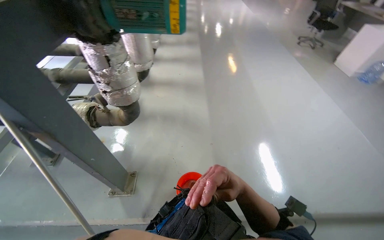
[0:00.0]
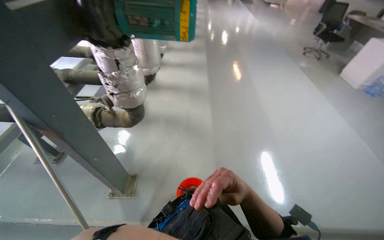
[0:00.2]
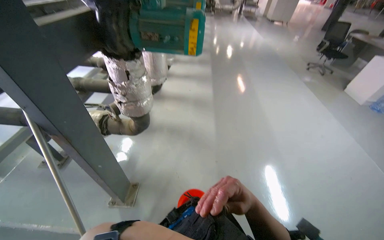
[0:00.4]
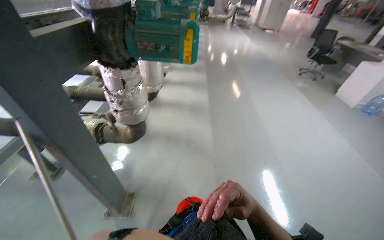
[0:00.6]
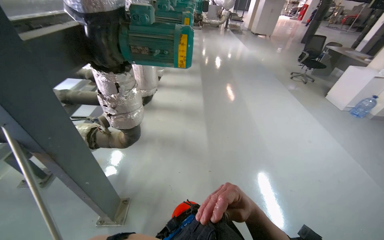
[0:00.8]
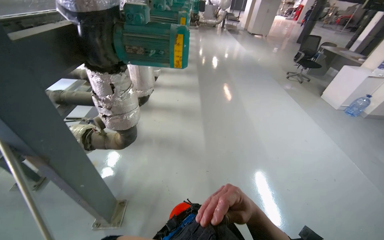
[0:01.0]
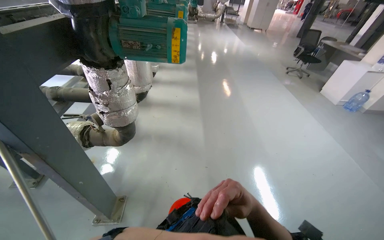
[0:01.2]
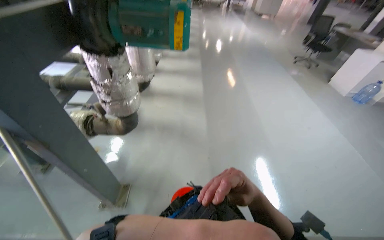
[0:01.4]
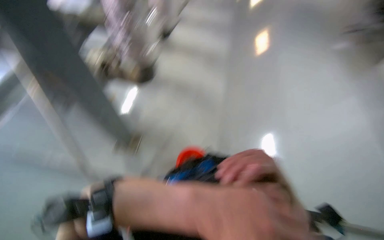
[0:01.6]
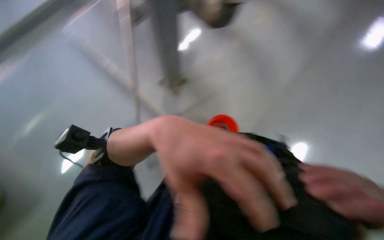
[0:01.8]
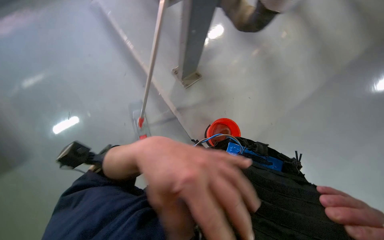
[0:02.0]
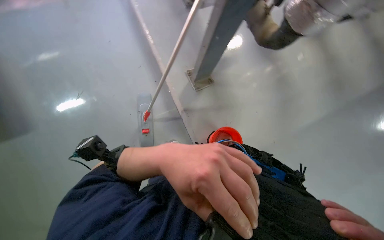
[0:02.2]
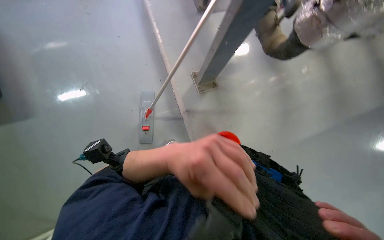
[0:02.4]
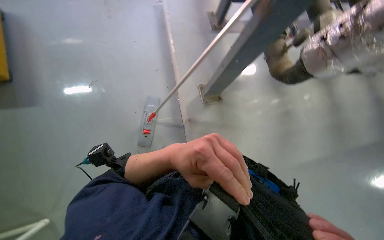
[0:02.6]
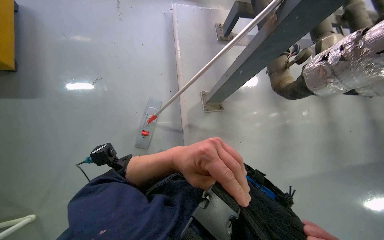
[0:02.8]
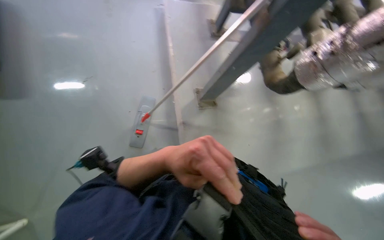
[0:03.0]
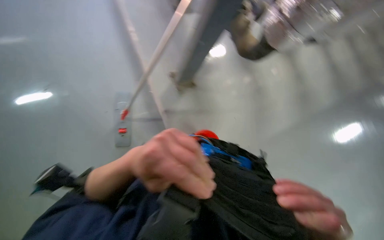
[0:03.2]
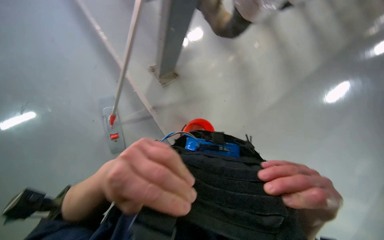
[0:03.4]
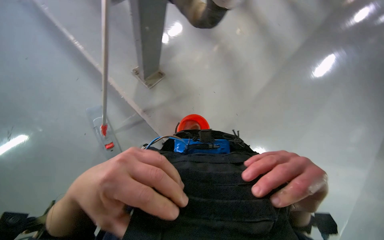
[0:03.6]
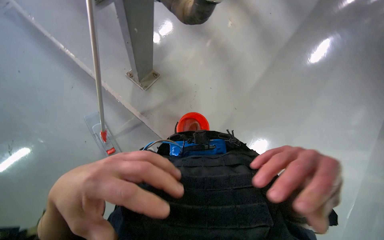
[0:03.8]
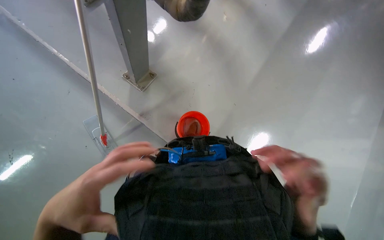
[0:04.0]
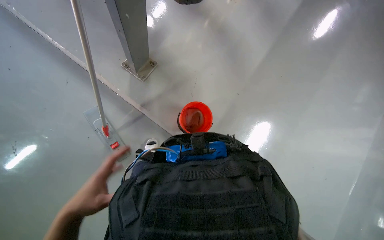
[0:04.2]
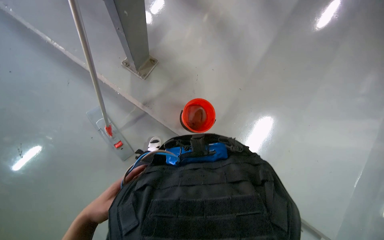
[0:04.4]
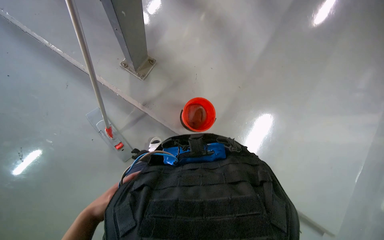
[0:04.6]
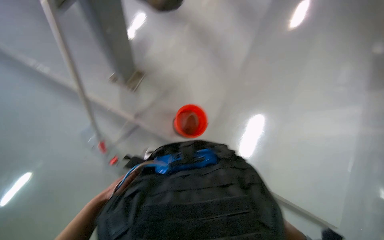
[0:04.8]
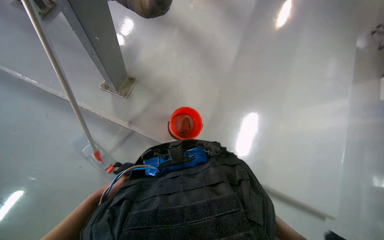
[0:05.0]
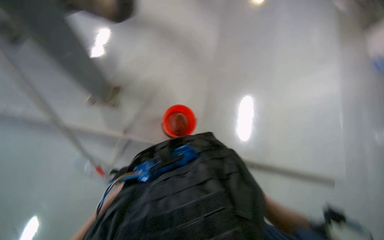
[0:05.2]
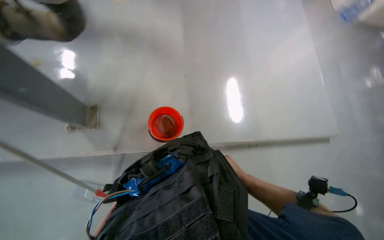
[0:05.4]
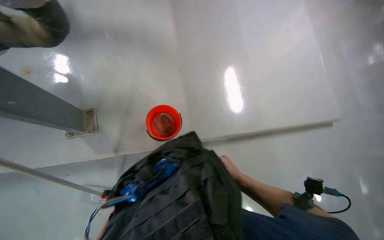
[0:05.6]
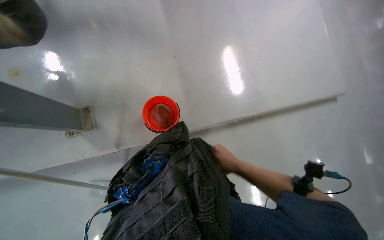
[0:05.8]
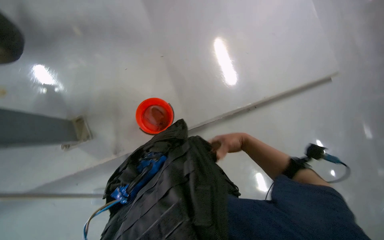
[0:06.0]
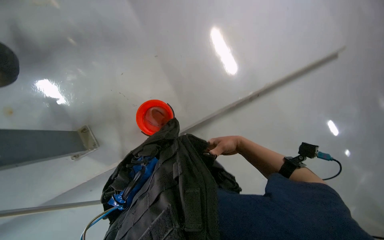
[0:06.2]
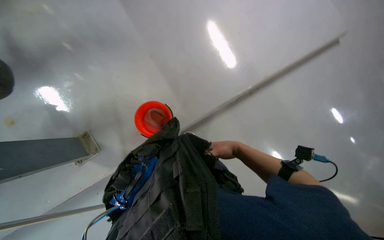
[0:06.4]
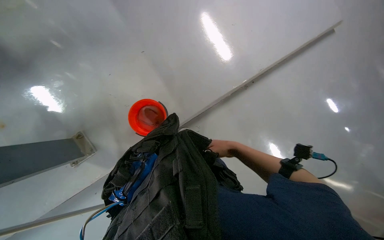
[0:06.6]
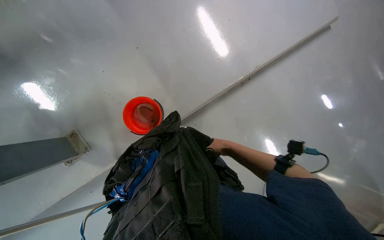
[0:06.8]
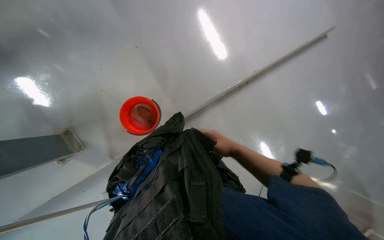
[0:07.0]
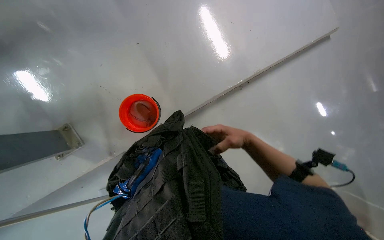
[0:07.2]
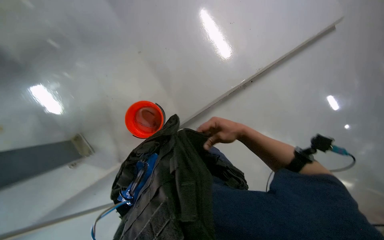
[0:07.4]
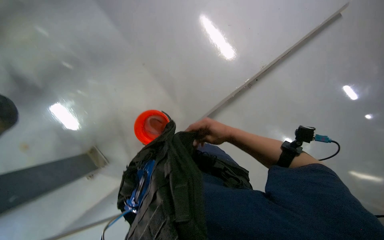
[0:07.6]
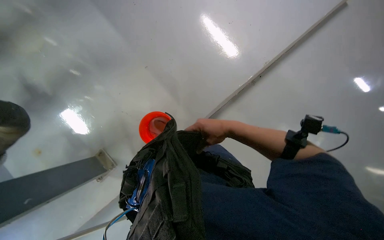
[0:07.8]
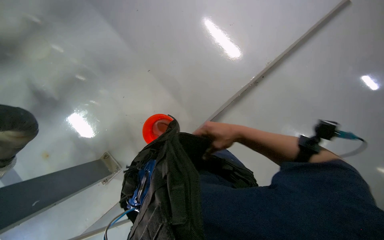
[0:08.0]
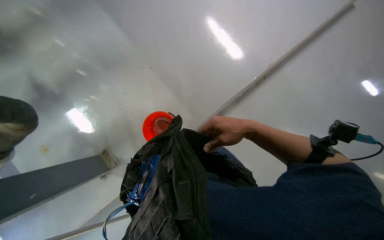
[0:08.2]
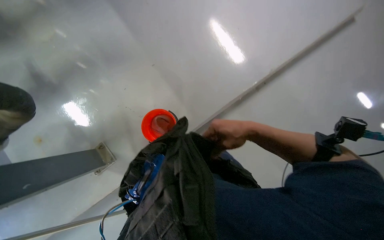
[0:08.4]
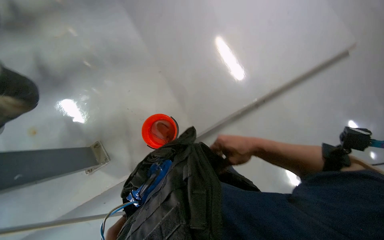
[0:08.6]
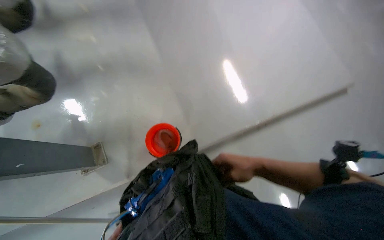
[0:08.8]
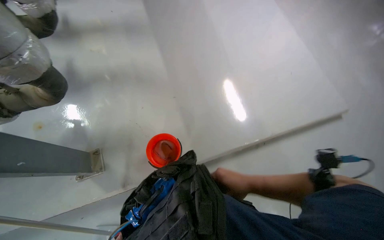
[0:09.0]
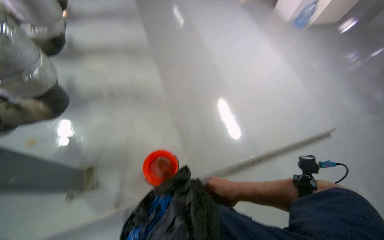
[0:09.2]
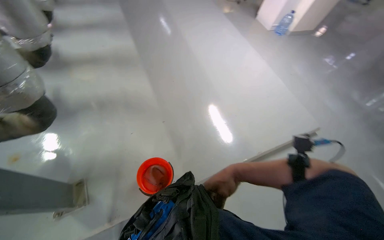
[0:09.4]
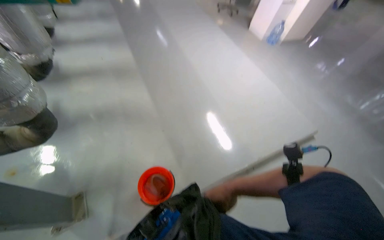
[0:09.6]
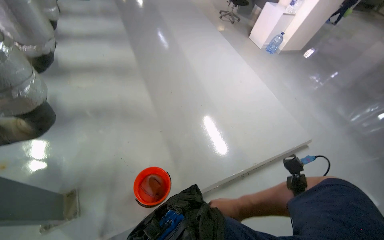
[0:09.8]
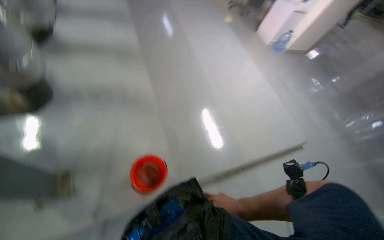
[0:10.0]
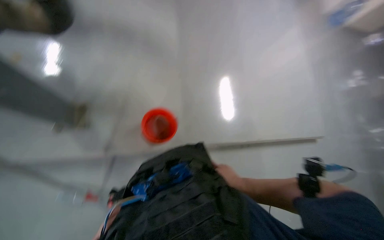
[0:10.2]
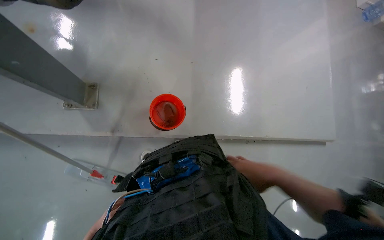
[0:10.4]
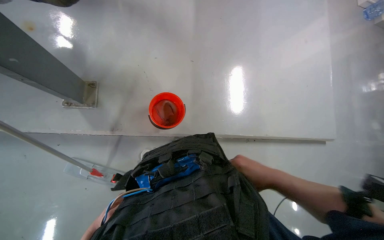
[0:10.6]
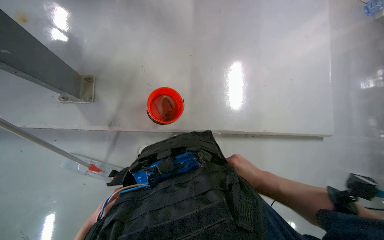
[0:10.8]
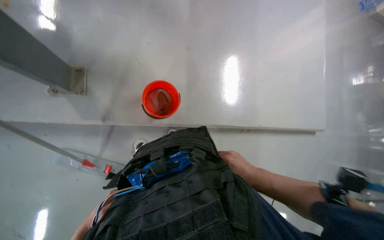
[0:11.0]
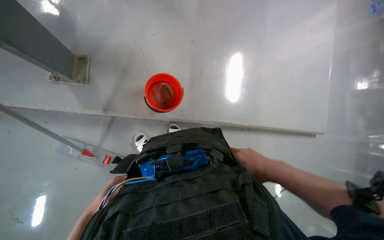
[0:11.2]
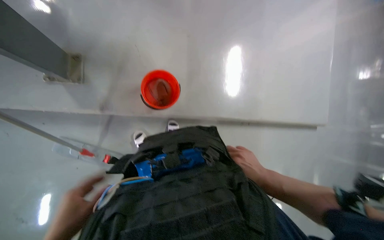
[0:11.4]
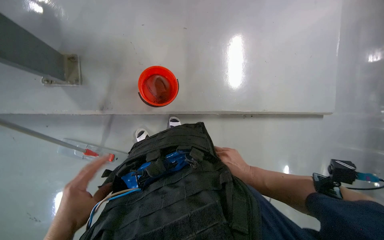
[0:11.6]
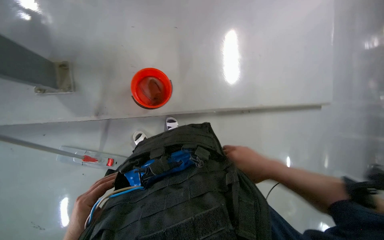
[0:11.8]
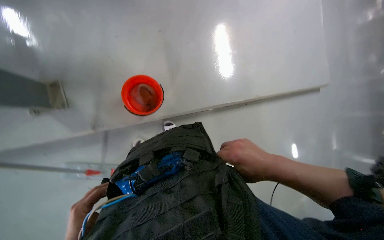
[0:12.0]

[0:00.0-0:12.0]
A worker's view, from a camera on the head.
Job: wiping surfaces.
The whole recording: Filling bucket and wiping window frames. The worker fills the bucket with water, carries it to the work area, and wipes the window frames.
0:01.6 to 0:03.0: The scene rotates clockwise by about 35 degrees.
0:03.0 to 0:04.4: The view tilts about 25 degrees downward. The scene turns approximately 45 degrees counterclockwise in the picture.
0:04.4 to 0:06.0: Everything in view rotates some 55 degrees counterclockwise.
0:06.0 to 0:07.6: The right hand shifts approximately 10 cm nearer to the camera.
0:07.6 to 0:09.0: The view tips upward by roughly 20 degrees.
0:10.4 to 0:12.0: The view tilts about 10 degrees downward. The right hand shifts approximately 10 cm nearer to the camera.

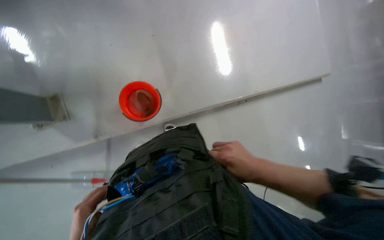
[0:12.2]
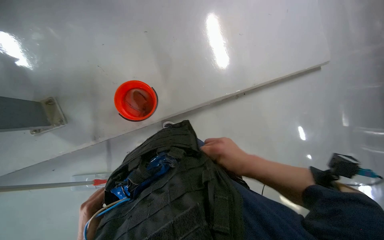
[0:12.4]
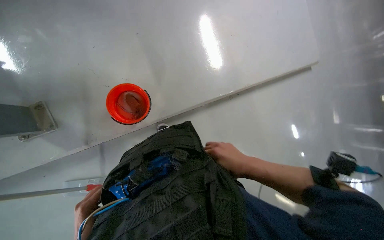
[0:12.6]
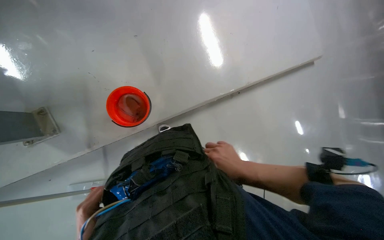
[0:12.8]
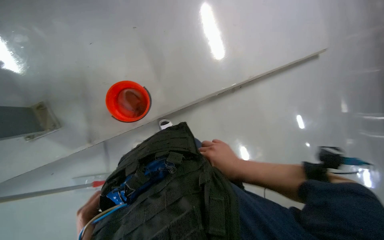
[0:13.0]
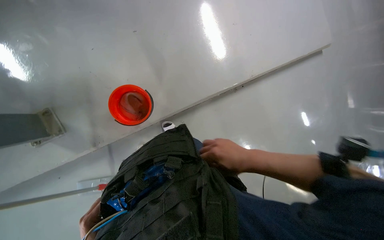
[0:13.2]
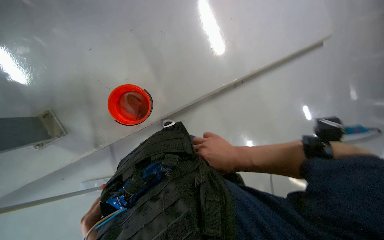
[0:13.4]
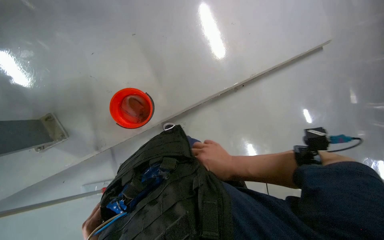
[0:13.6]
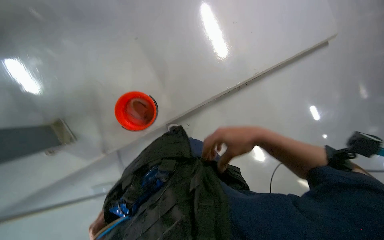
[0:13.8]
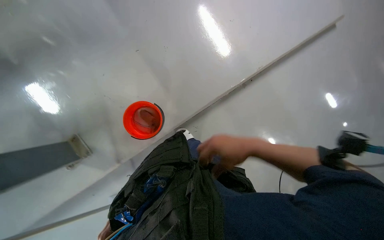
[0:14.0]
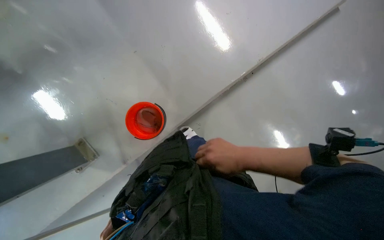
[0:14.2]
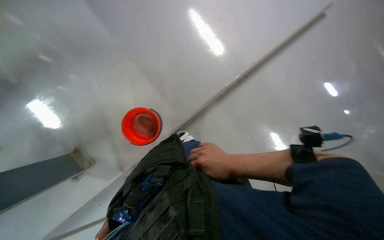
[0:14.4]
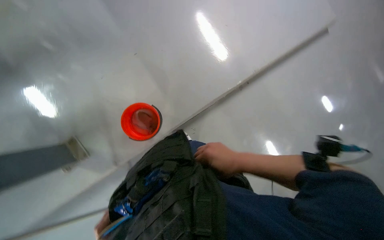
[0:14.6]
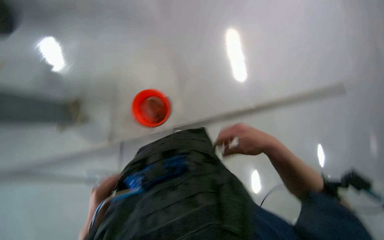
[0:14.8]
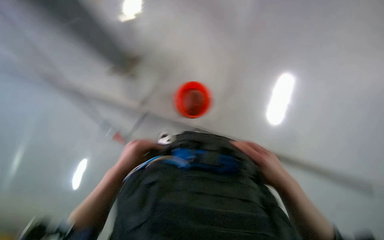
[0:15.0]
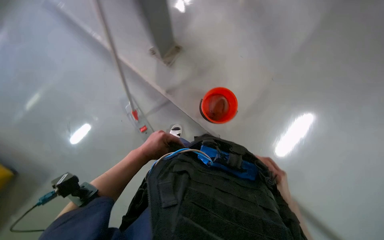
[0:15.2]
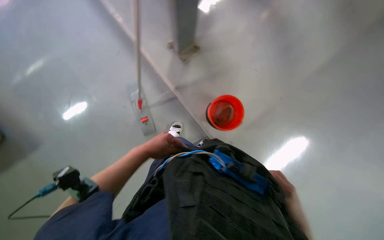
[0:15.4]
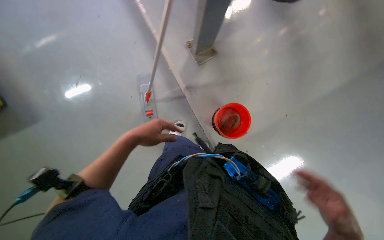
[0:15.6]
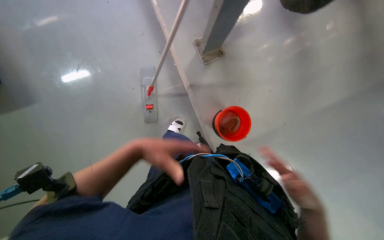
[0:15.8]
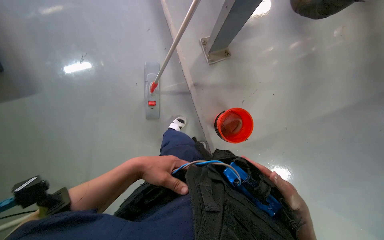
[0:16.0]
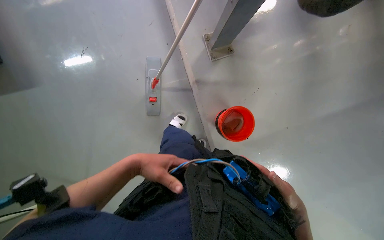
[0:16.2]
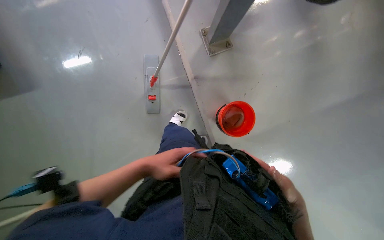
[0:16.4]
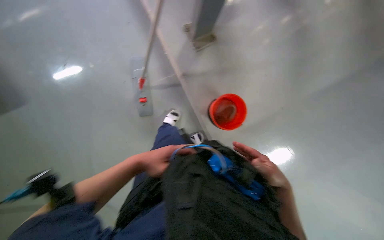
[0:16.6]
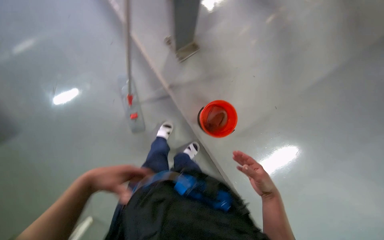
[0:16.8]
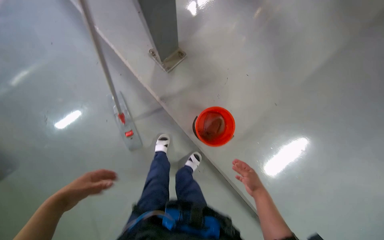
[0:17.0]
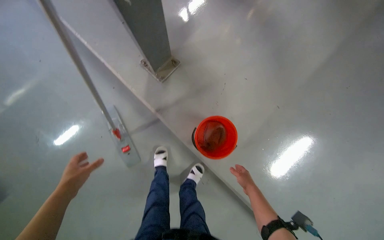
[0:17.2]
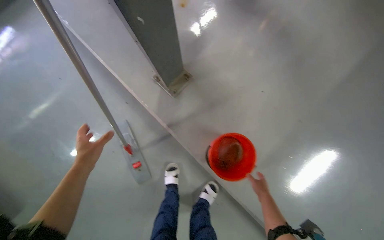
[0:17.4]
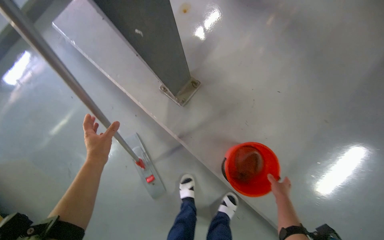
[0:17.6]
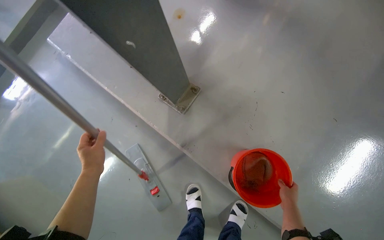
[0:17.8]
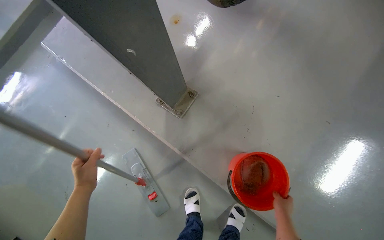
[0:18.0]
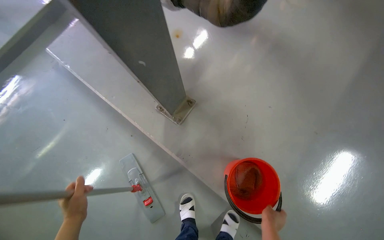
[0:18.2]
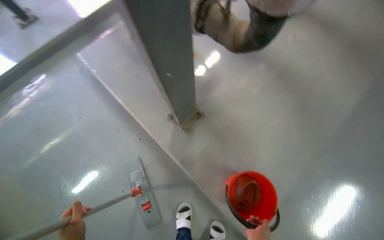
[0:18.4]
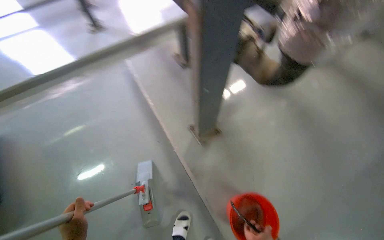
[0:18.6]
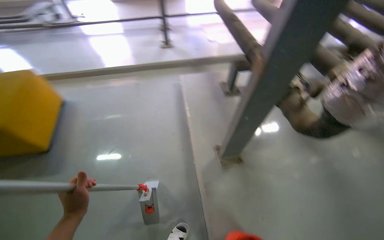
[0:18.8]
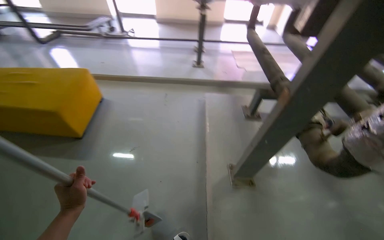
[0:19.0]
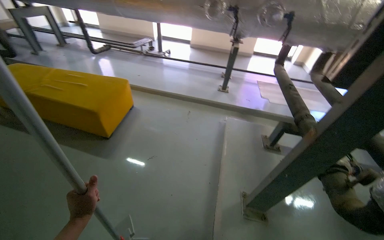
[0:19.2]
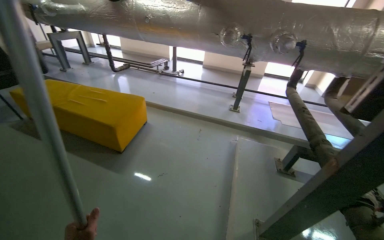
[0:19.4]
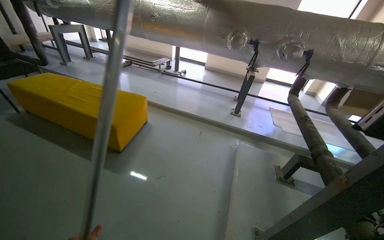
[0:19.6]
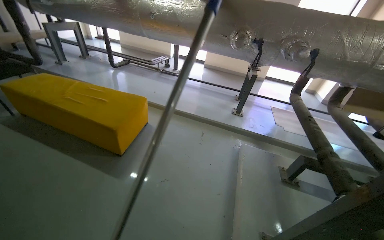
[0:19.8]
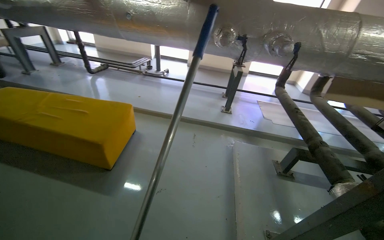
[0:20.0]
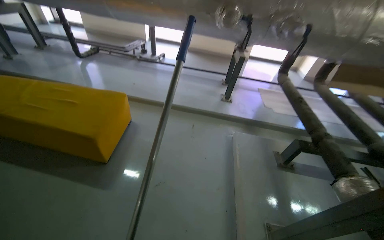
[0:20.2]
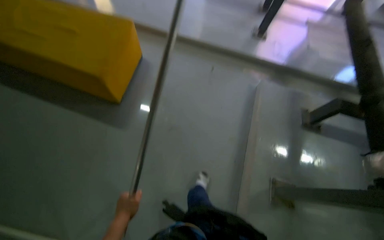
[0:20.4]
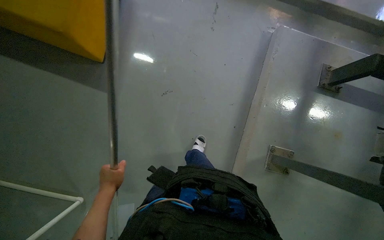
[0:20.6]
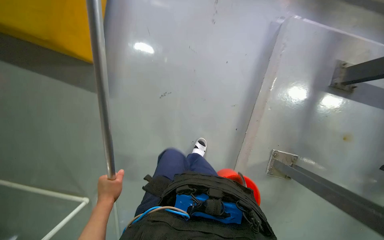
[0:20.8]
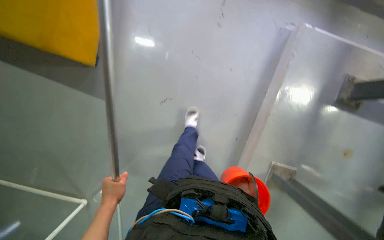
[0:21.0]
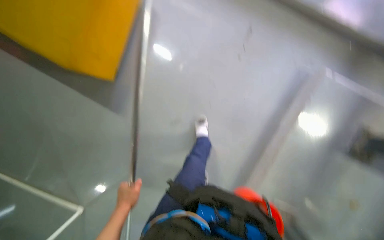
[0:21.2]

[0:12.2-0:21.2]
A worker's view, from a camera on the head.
Job: wiping surfaces.
The whole recording: Filling bucket and wiping window frames. The worker fills the bucket with water, carries it to the work area, and wipes the window frames.
0:12.2 to 0:13.8: The right hand goes roughly 10 cm up the picture.
0:16.6 to 0:18.2: The camera pitches upward, by some 20 degrees. The scene turns about 25 degrees counterclockwise in the picture. The right hand heads farther from the camera, covering roughly 40 cm. The left hand goes some 15 cm to the left.
0:18.2 to 0:19.8: The camera is carried about 70 cm. The wearer looks roughly 70 degrees further to the left. The view tilts roughly 40 degrees upward.
0:19.8 to 0:21.2: The head travels approximately 70 cm. The camera pitches downward, by approximately 50 degrees.
